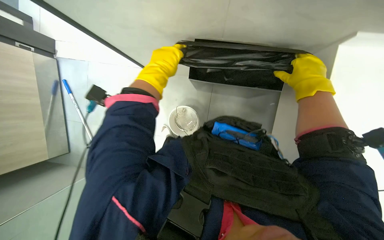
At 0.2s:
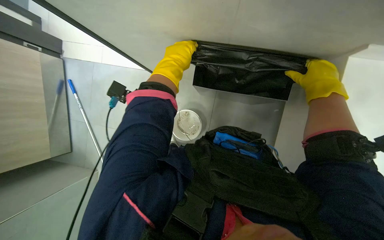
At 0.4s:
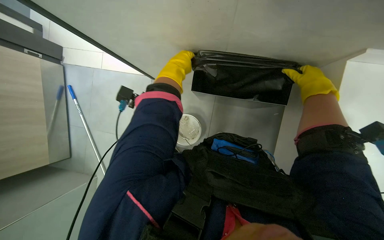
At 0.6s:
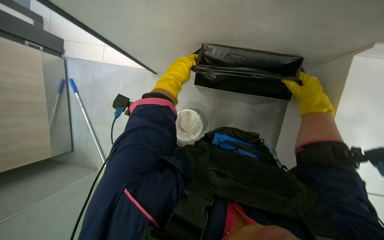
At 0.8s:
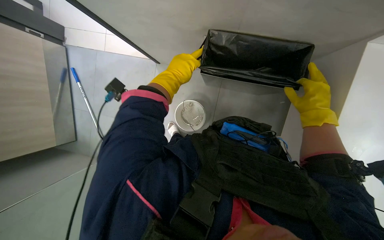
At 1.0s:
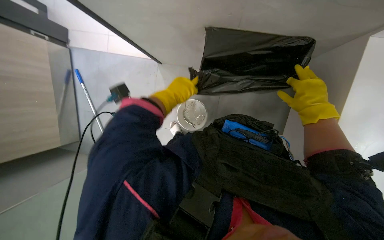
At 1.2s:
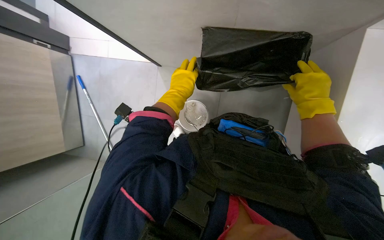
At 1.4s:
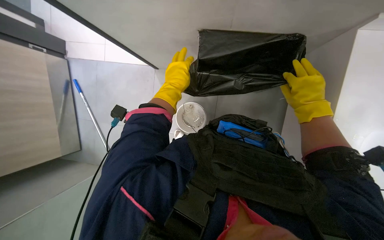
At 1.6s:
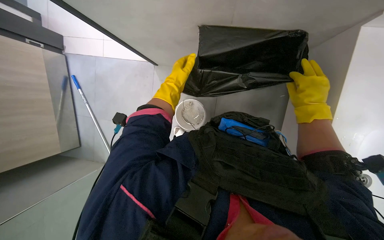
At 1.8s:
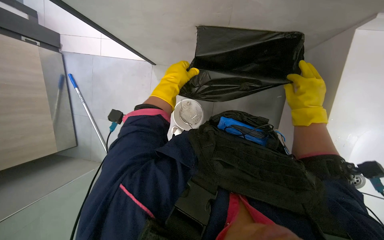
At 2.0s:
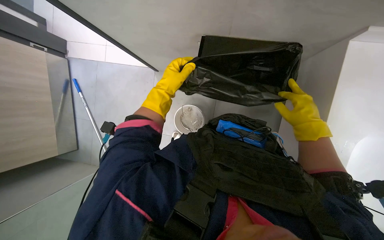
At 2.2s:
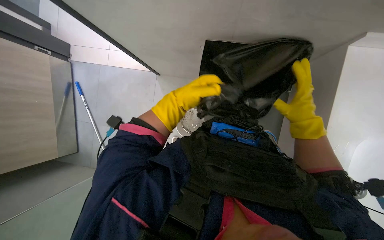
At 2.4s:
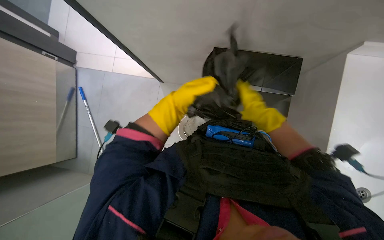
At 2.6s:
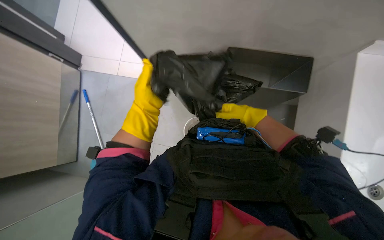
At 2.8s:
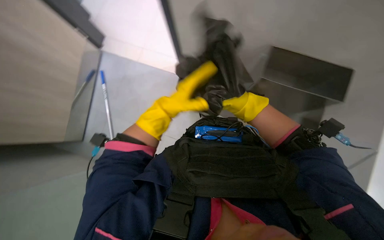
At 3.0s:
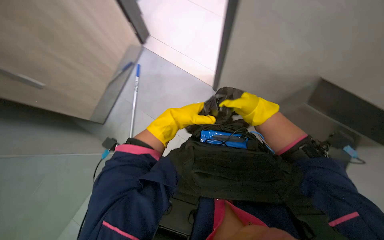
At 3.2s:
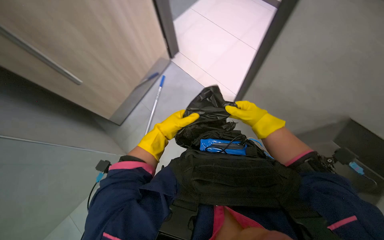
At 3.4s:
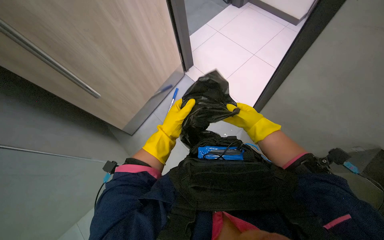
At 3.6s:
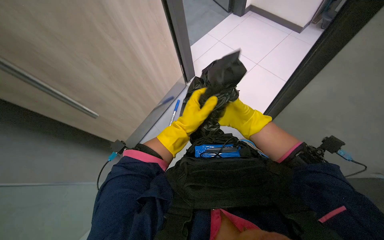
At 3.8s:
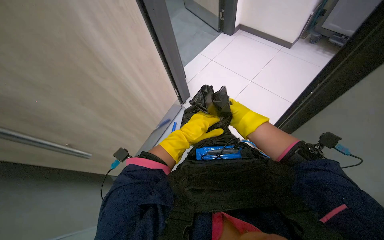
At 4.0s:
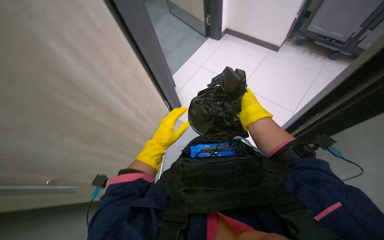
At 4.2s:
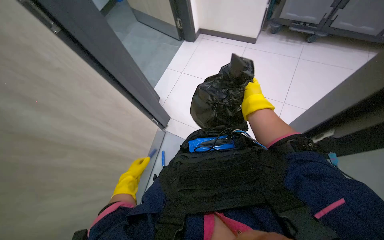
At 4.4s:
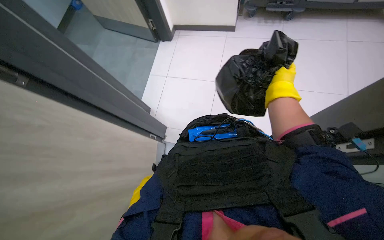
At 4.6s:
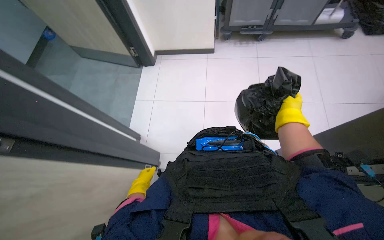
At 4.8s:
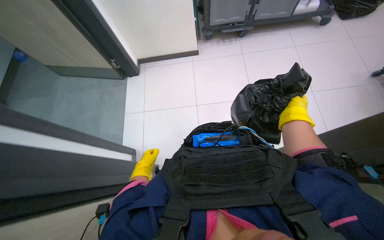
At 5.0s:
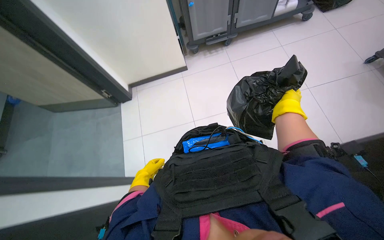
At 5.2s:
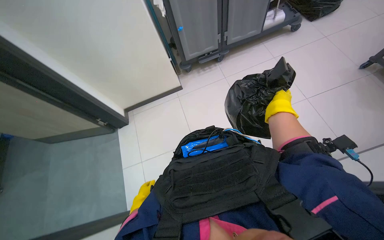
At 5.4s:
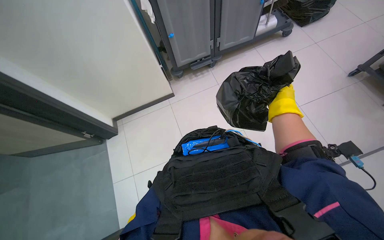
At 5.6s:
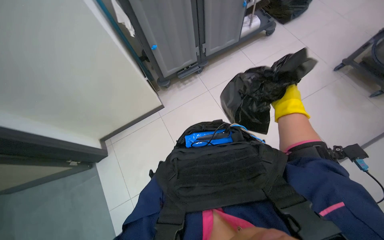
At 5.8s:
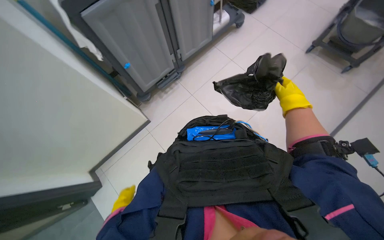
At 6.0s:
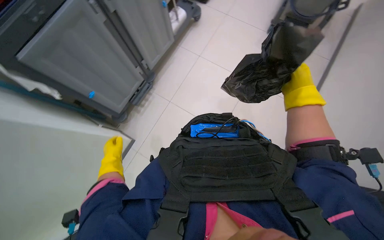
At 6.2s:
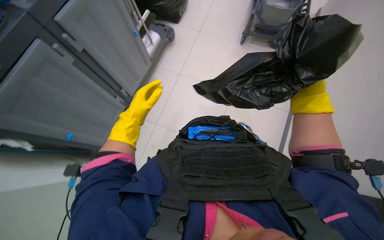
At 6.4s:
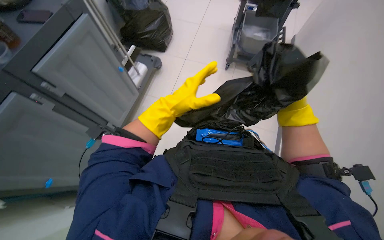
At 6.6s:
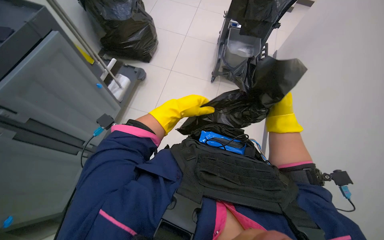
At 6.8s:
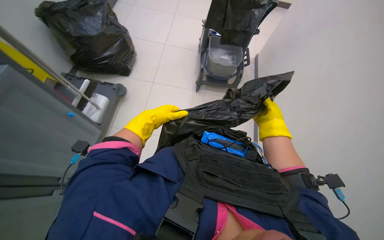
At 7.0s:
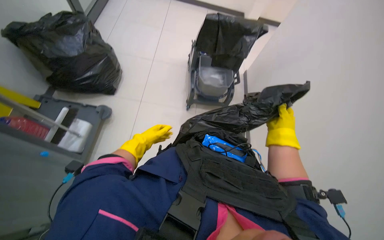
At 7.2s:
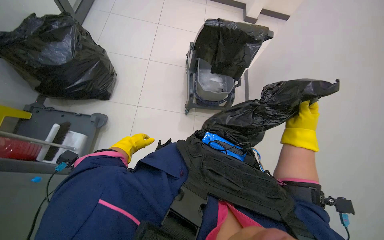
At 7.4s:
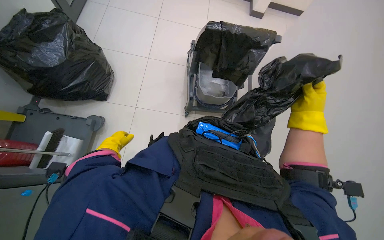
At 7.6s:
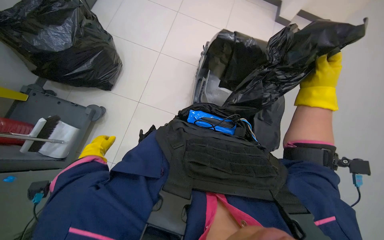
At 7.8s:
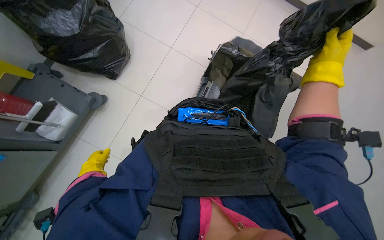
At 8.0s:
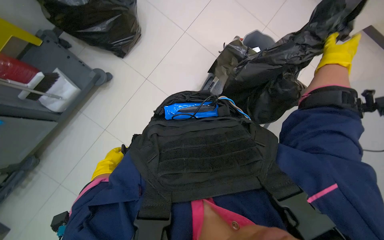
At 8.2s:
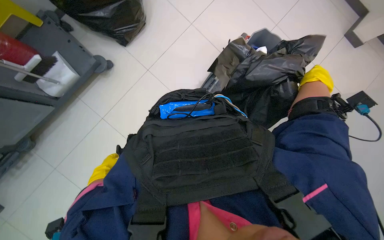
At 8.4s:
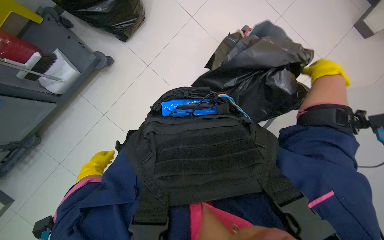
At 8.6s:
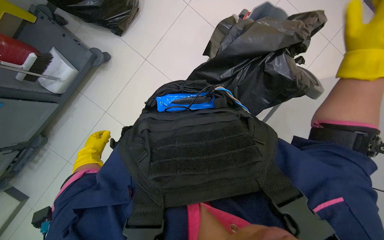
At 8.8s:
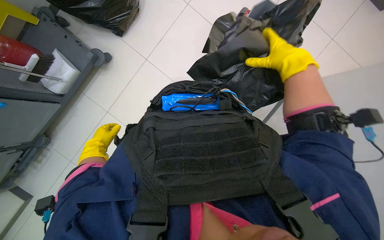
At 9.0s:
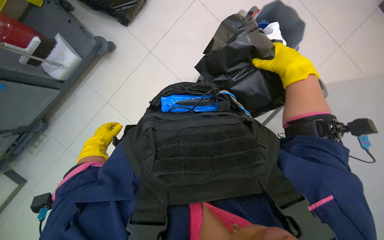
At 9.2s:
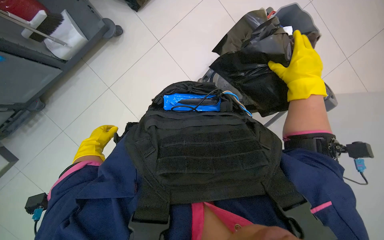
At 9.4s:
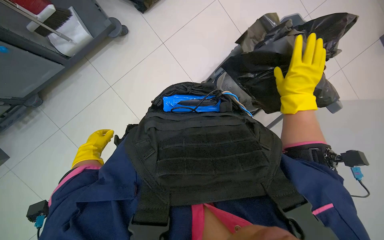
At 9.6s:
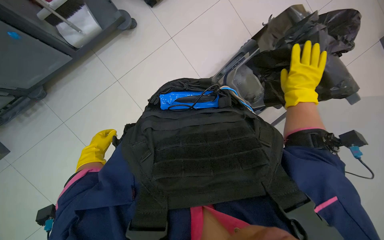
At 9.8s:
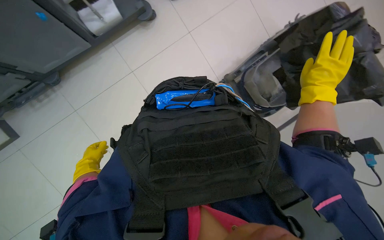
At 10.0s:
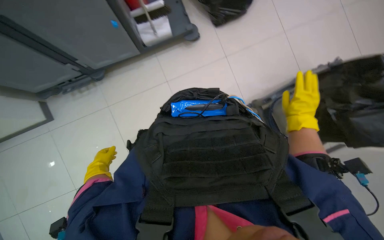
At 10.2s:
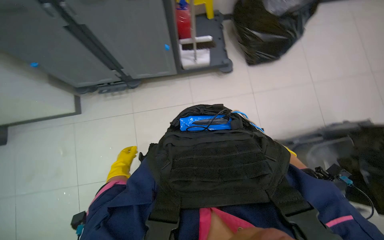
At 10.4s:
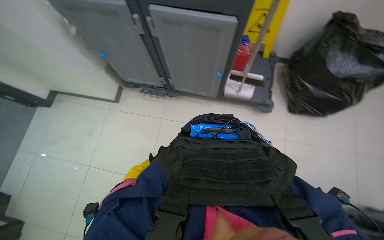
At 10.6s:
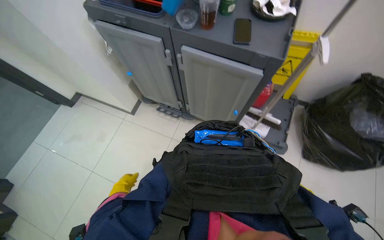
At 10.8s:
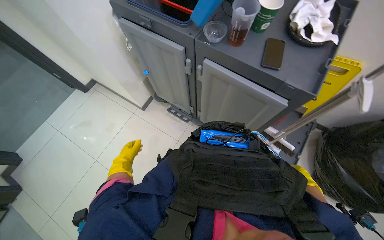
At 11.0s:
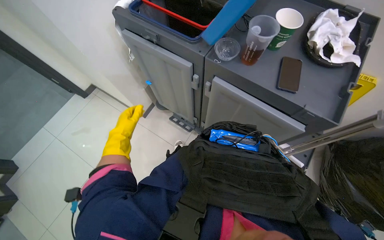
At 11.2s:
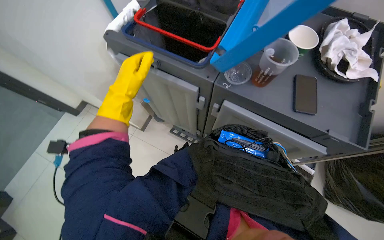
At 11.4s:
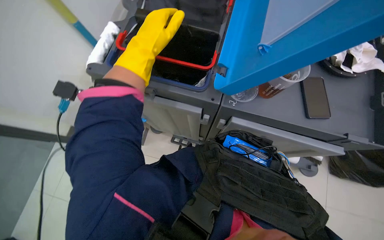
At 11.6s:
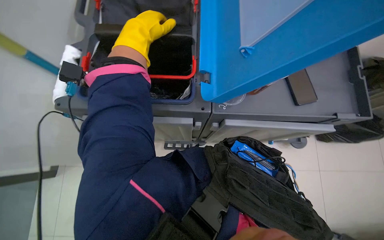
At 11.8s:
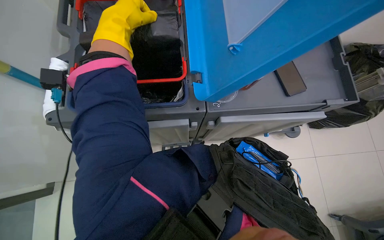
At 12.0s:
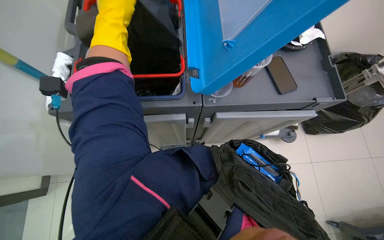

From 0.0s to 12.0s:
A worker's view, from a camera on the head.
Job: managing trash.
The whole recording: Replacing trash bags in bins. The worker pulls out new trash bags from the cart and places them into various bins.
From 0.0s to 1.6s: The left hand shifts some 10 cm farther from the camera.
From 1.6s to 3.0s: The right hand heads farther from the camera and to the left, covering about 15 cm.
From 3.0s to 4.4s: The view tilts roughly 15 degrees upward. The left hand goes about 30 cm down the picture and to the left; the right hand moves up the picture, some 10 cm, and reaches roughly 15 cm farther from the camera, then returns.
From 4.4s to 6.0s: The right hand moves to the right, some 15 cm.
From 6.0s to 7.6s: The right hand moves farther from the camera, roughly 25 cm.
From 7.6s to 9.0s: The wearer looks approximately 15 degrees further downward.
From 9.0s to 10.4s: The wearer looks roughly 50 degrees further to the left. The camera pitches upward, by roughly 15 degrees.
From 10.4s to 12.0s: The camera is carried approximately 60 cm.

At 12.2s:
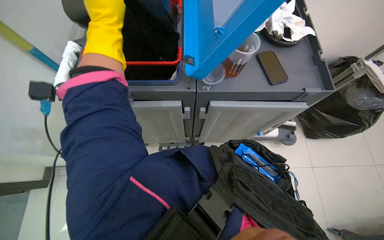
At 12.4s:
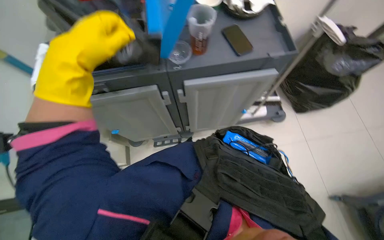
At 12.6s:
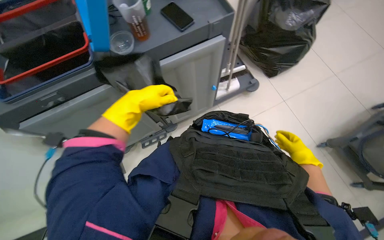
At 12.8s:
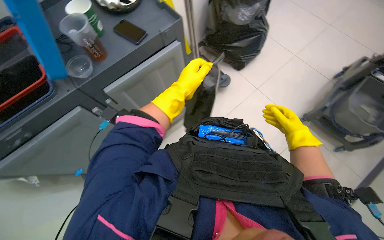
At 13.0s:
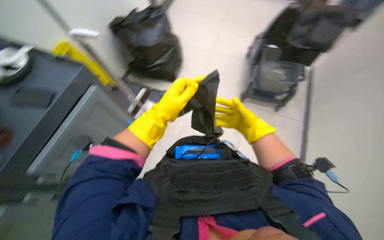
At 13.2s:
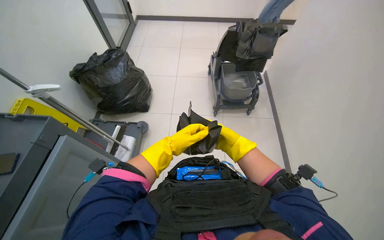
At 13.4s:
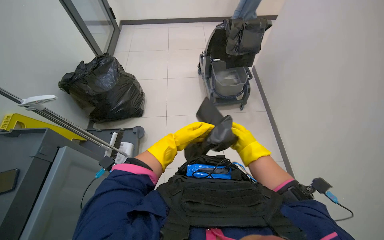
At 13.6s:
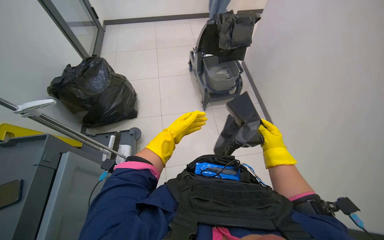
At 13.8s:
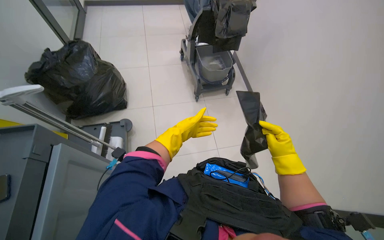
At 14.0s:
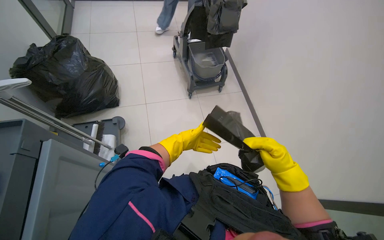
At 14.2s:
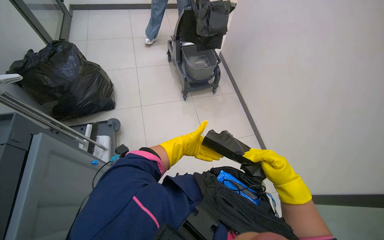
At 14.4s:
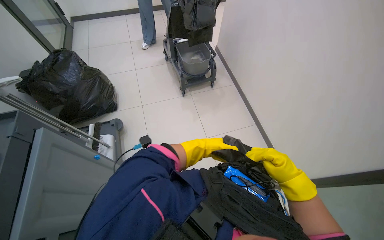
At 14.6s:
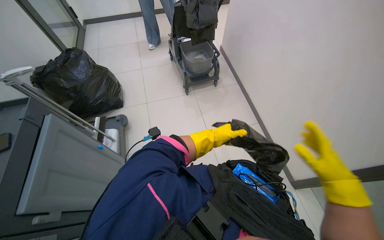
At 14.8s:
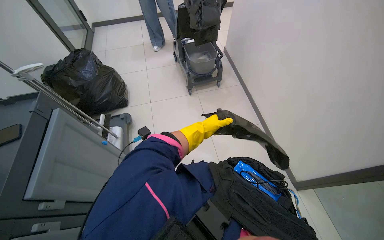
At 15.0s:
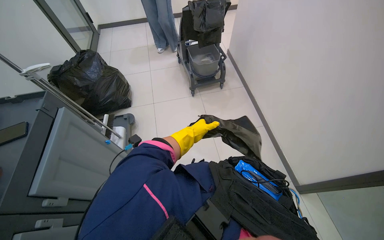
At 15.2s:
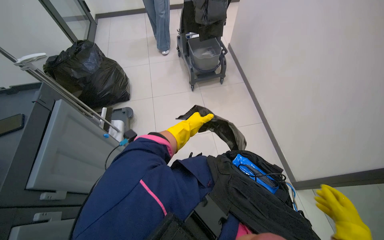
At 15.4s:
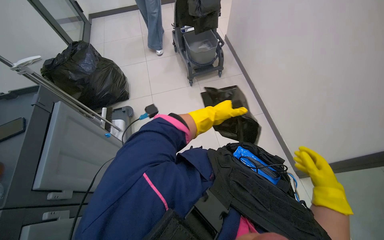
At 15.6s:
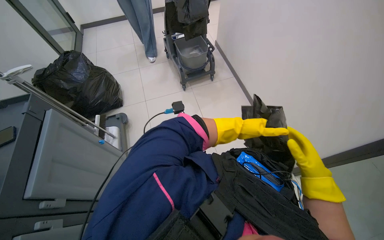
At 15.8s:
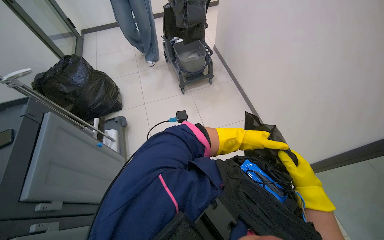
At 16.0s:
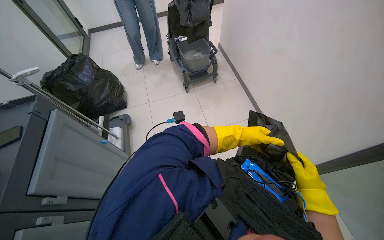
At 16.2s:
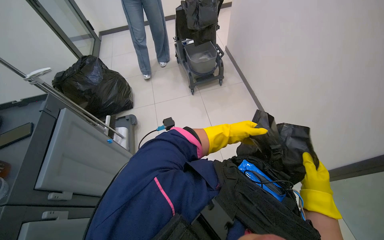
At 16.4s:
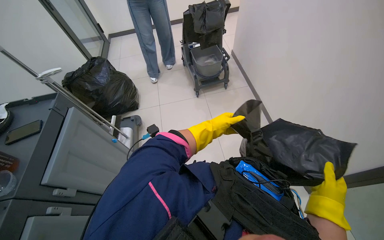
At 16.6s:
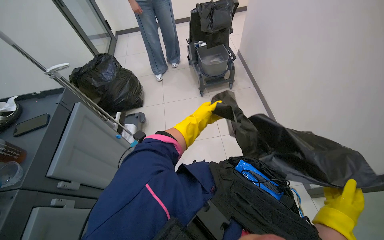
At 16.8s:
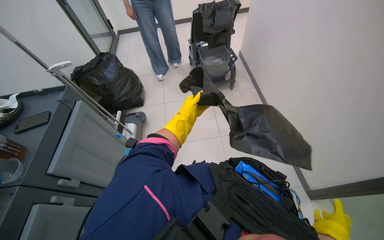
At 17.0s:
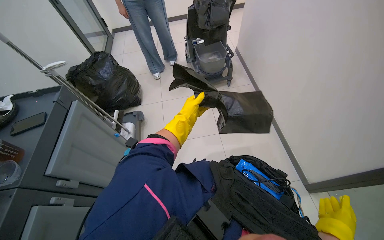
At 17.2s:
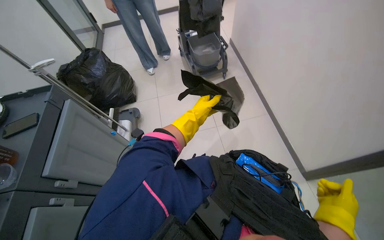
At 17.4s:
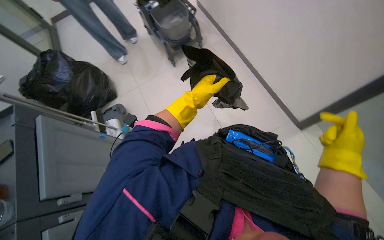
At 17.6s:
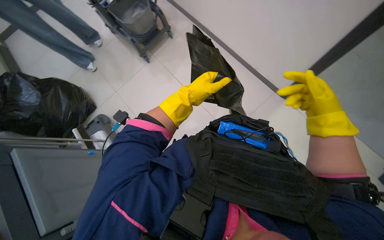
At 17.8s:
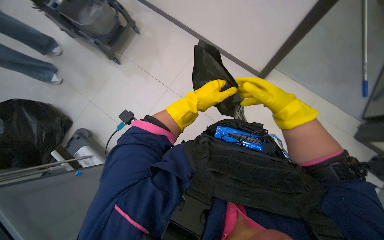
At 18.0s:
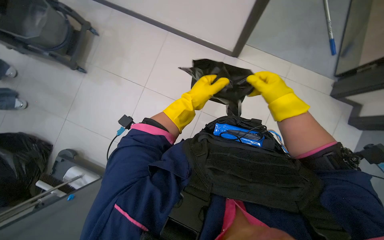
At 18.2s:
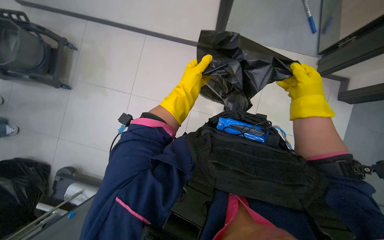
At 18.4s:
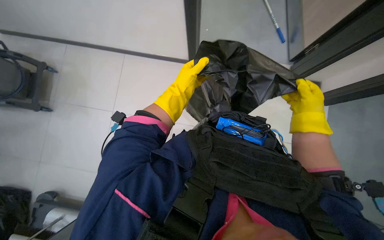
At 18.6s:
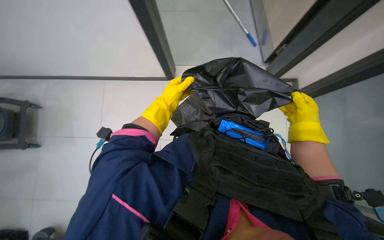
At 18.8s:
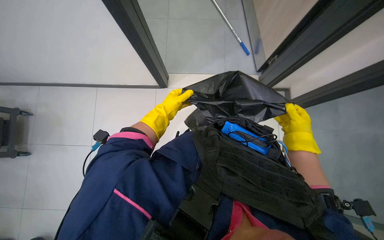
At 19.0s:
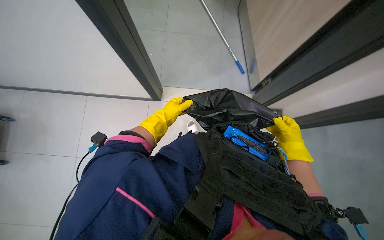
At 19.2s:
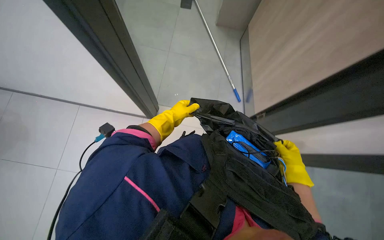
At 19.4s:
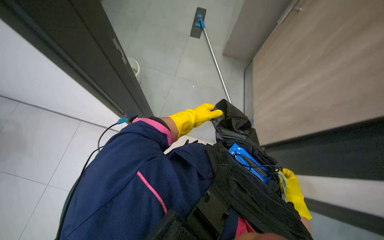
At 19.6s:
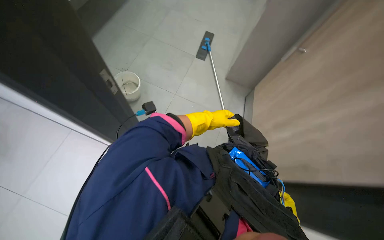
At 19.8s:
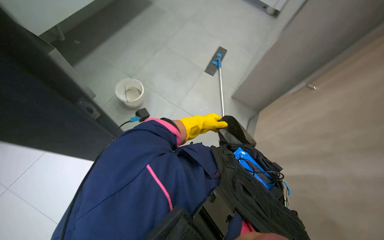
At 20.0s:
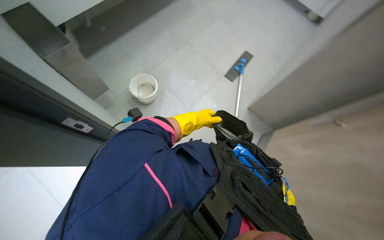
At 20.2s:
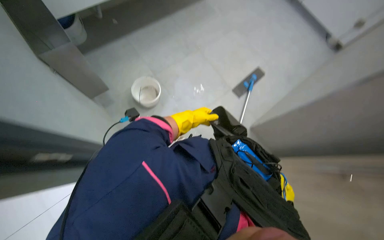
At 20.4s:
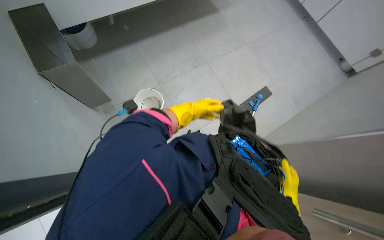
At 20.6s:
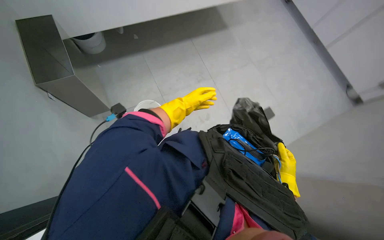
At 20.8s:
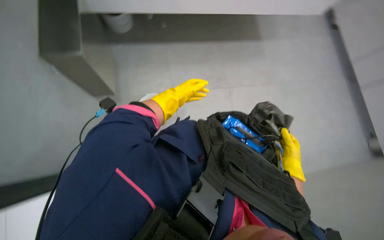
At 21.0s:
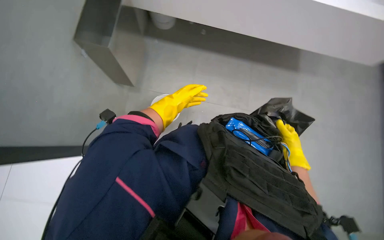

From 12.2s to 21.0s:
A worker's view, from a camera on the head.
Job: managing trash.
The whole recording: Replacing trash bags in bins. The worker pulls out new trash bags from the cart and places them into various bins.
From 12.2s to 13.6s: The wearer looks approximately 100 degrees further to the right. The view tips upward by roughly 10 degrees.
From 13.6s to 15.2s: The left hand travels to the right and back again, some 30 cm each way.
From 15.2s to 16.6s: The left hand goes to the right and returns, roughly 30 cm each way.
From 16.6s to 18.0s: The head rotates roughly 60 degrees to the right. The camera pitches downward, by about 25 degrees.
From 18.0s to 19.6s: The wearer looks some 35 degrees further upward.
From 19.6s to 21.0s: The view tilts approximately 15 degrees upward. The left hand is displaced up the picture by roughly 30 cm. The right hand travels up the picture, farther from the camera and to the right by about 60 cm.
